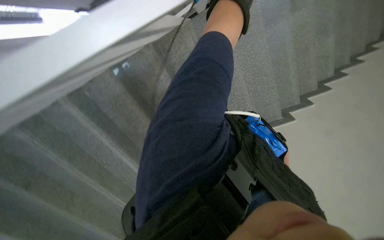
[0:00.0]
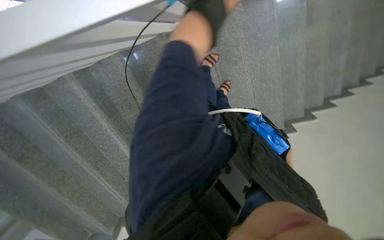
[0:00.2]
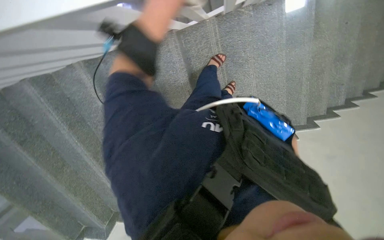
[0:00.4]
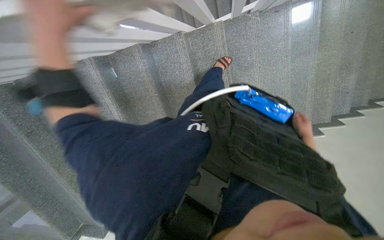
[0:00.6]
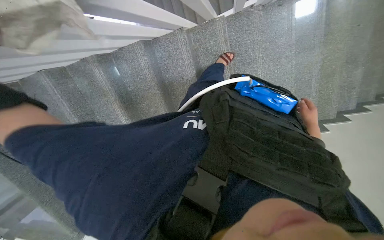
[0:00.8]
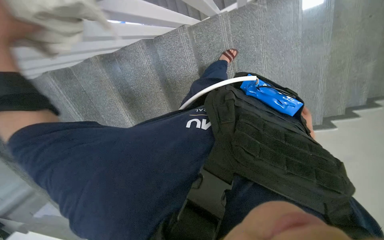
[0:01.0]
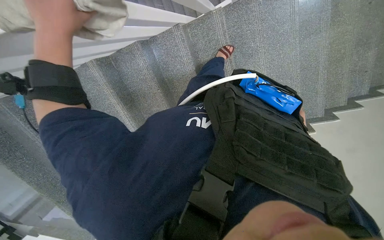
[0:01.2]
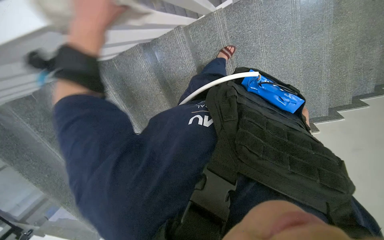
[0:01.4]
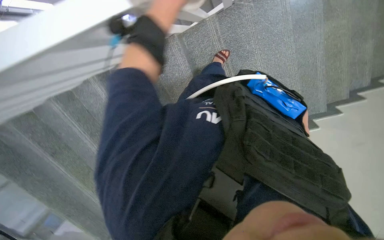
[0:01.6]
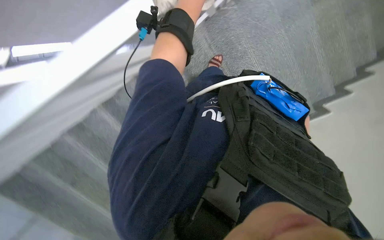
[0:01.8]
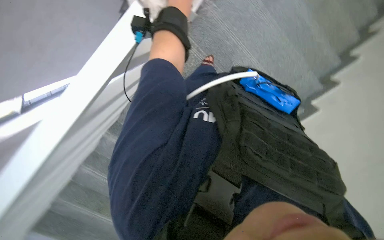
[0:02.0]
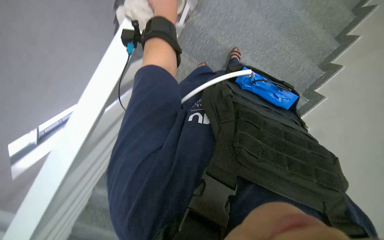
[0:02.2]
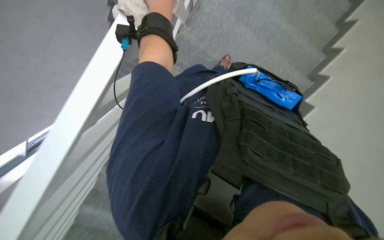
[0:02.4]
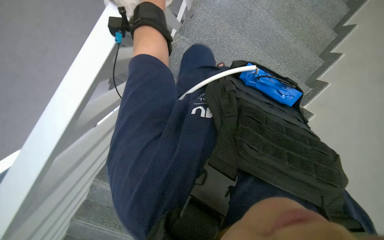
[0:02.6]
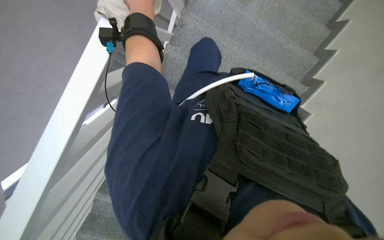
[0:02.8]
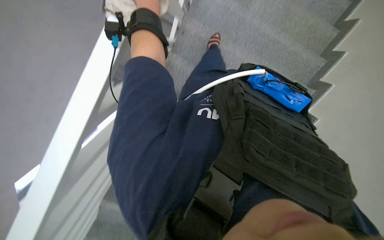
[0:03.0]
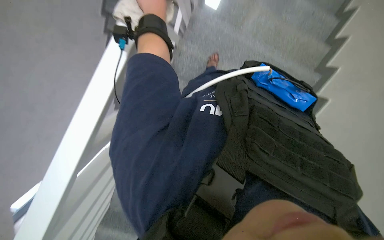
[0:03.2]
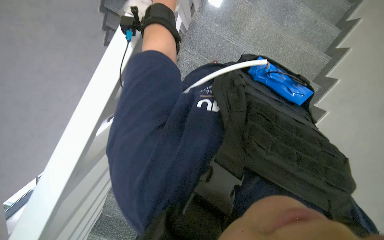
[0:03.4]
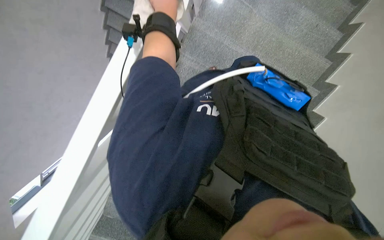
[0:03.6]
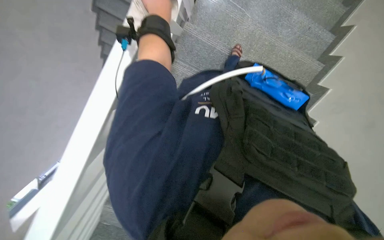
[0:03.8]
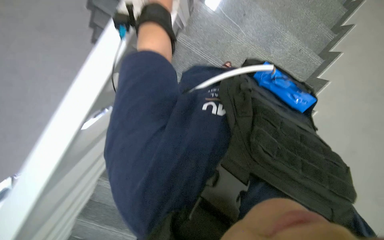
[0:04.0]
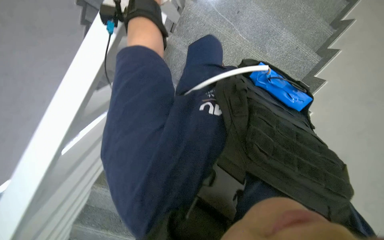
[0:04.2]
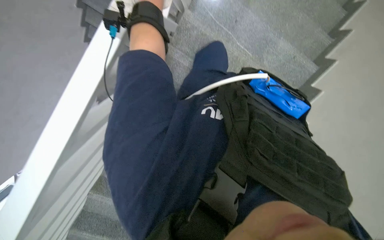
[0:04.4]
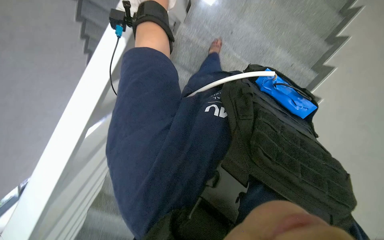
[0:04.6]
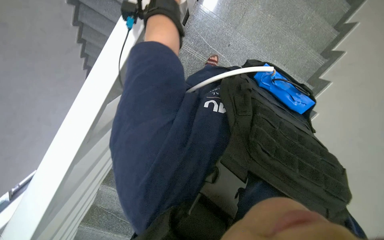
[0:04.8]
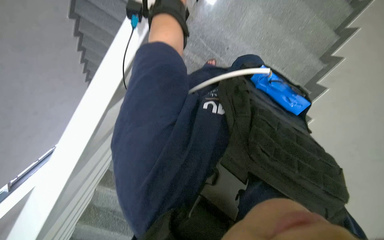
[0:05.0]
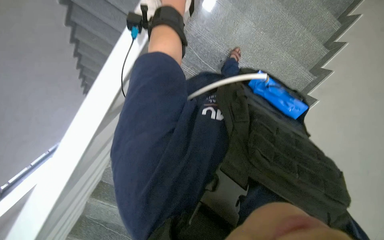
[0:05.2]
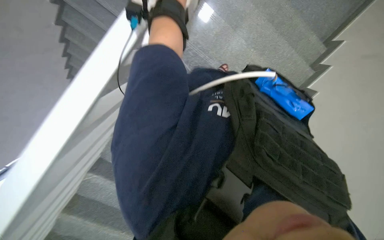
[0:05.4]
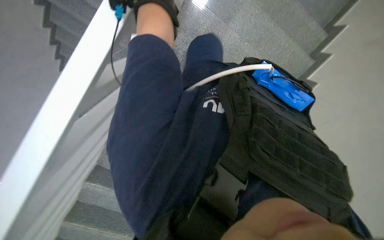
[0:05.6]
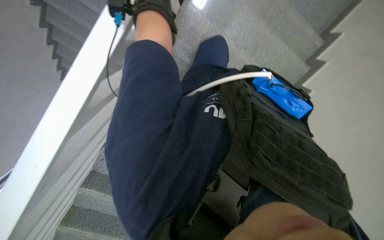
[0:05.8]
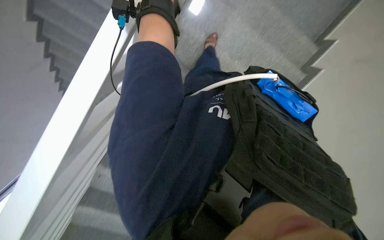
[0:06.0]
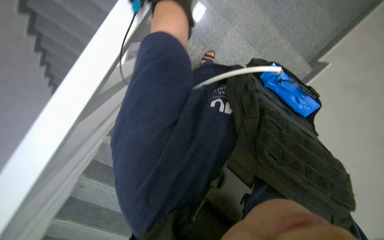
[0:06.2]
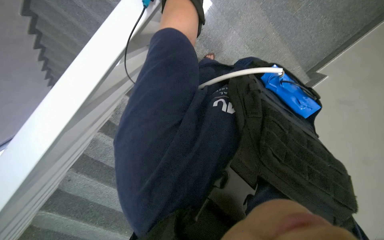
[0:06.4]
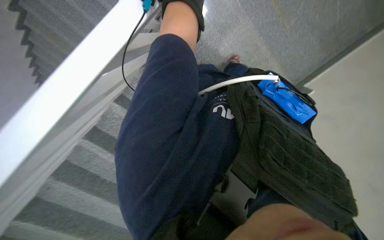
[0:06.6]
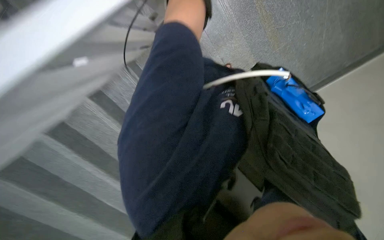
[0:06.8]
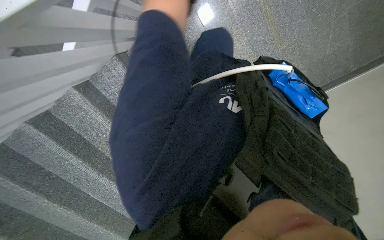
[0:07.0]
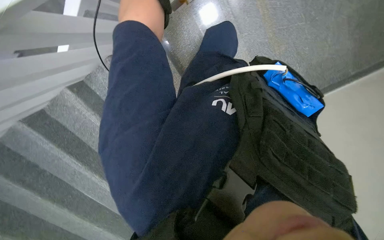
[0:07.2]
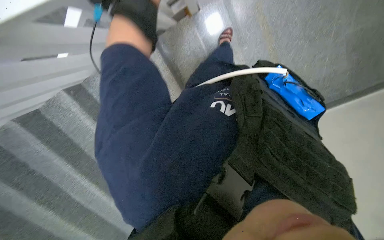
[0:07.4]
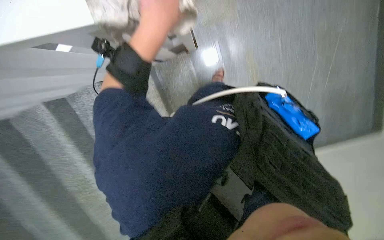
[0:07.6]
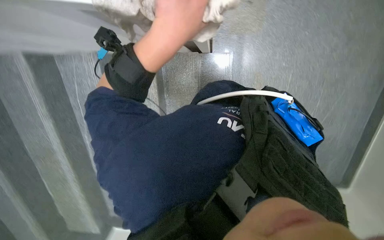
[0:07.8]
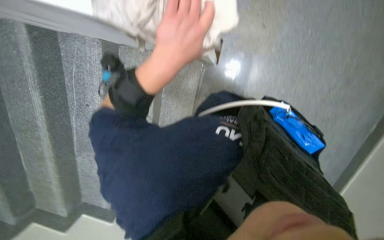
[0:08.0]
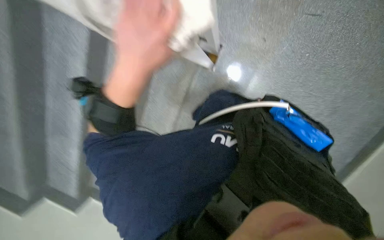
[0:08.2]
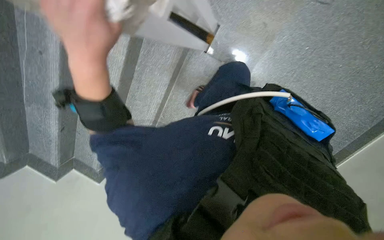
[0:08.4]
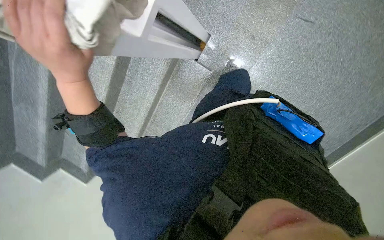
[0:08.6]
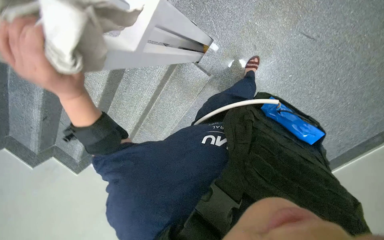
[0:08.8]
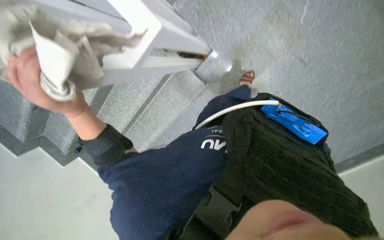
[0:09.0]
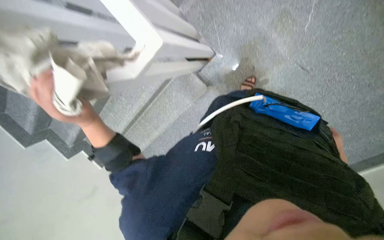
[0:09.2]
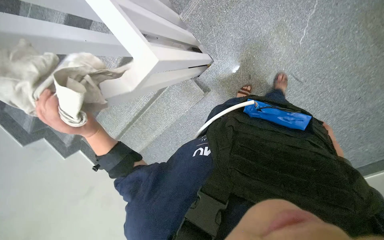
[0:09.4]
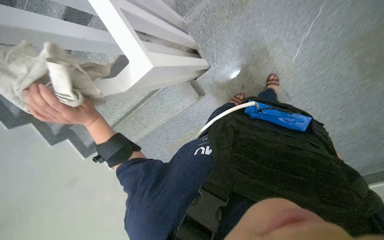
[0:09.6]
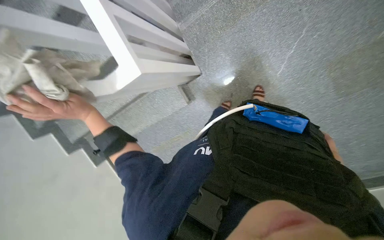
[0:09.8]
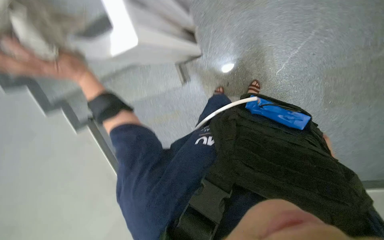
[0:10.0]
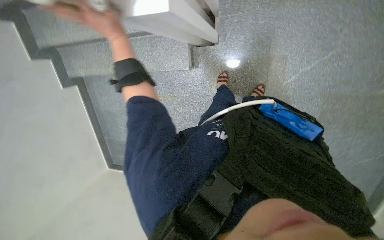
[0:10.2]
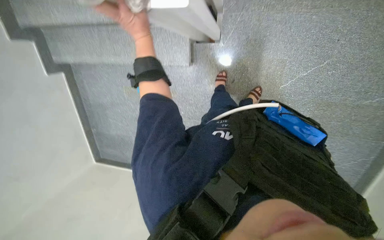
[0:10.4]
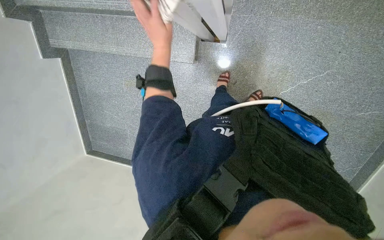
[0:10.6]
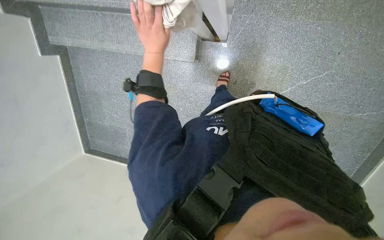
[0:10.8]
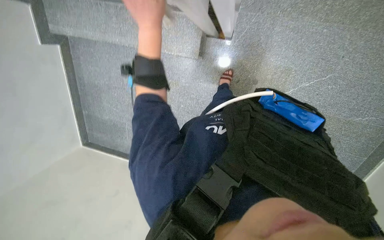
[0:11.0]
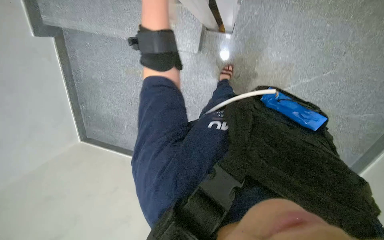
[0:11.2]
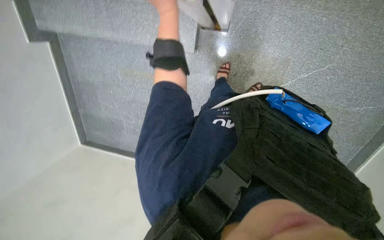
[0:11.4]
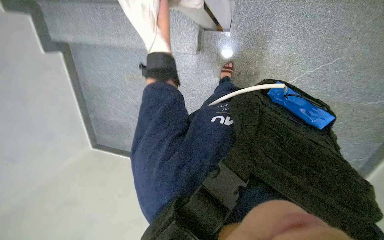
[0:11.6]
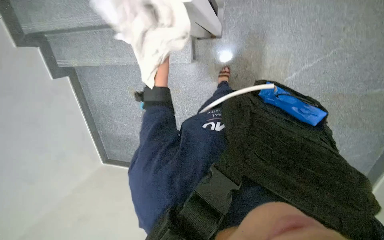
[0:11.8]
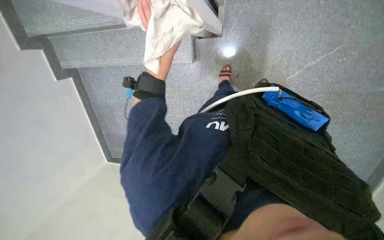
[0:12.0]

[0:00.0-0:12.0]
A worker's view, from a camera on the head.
Job: wiping surfaces.
The whole recording: Wiping staircase handrail. The worker wipes the staircase handrail with a cloth while ascending.
0:01.6 to 0:03.0: The view tips upward by roughly 15 degrees. Everything in view rotates approximately 35 degrees counterclockwise.
0:03.0 to 0:04.4: The view tilts about 15 degrees upward.
0:04.4 to 0:06.0: The view tilts some 15 degrees upward.
0:07.6 to 0:09.0: The view tilts approximately 15 degrees upward.
0:09.0 to 0:10.4: The view pans to the right by approximately 15 degrees. The camera pitches downward, by approximately 15 degrees. The scene turns about 45 degrees clockwise in the picture.

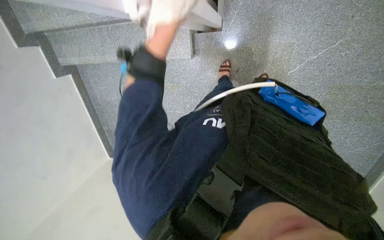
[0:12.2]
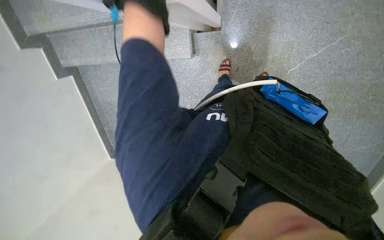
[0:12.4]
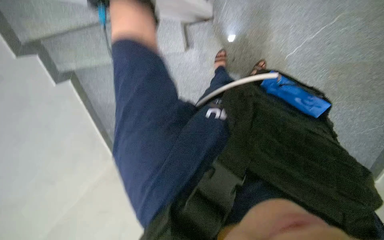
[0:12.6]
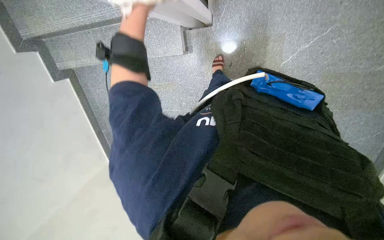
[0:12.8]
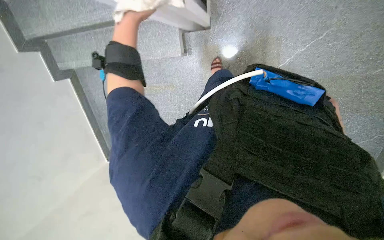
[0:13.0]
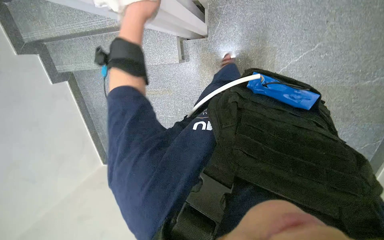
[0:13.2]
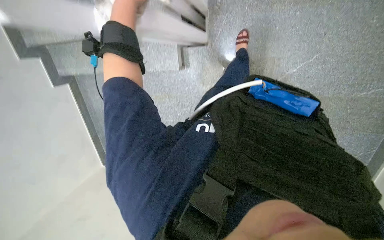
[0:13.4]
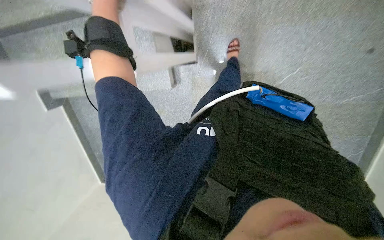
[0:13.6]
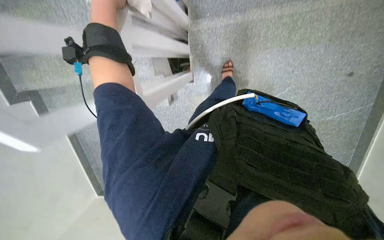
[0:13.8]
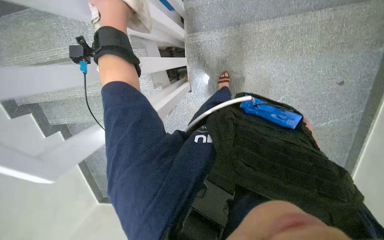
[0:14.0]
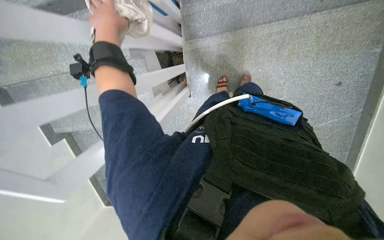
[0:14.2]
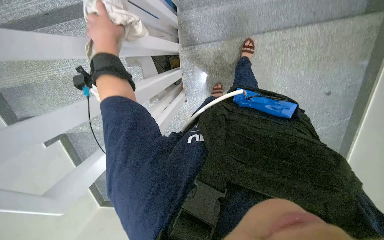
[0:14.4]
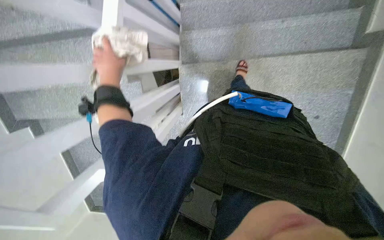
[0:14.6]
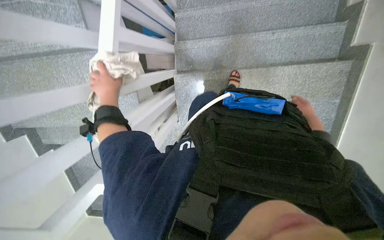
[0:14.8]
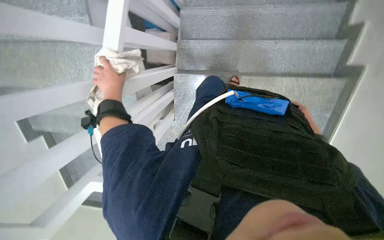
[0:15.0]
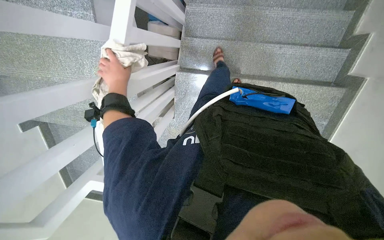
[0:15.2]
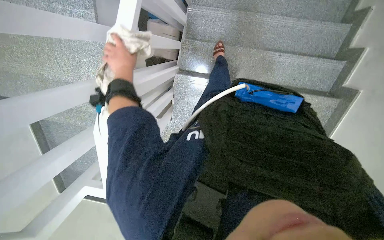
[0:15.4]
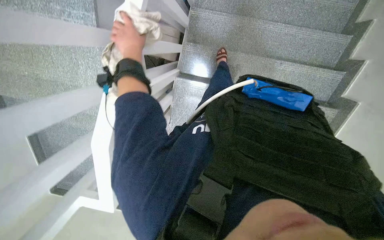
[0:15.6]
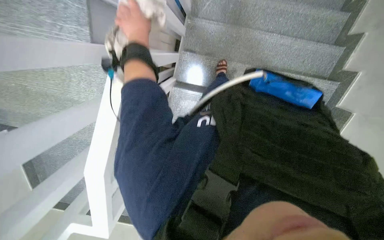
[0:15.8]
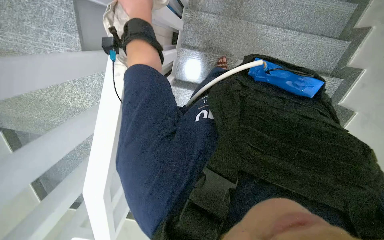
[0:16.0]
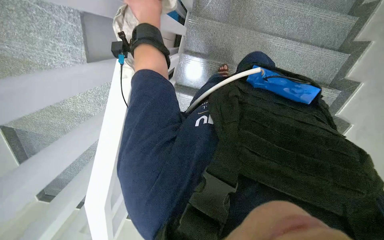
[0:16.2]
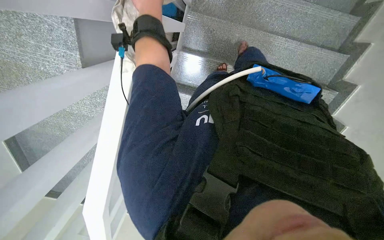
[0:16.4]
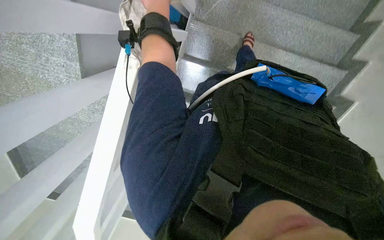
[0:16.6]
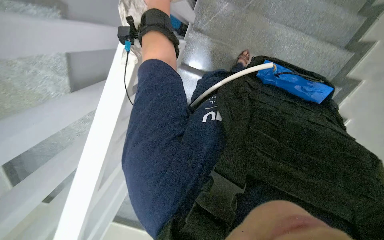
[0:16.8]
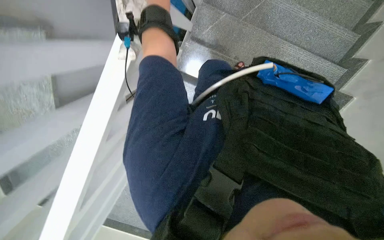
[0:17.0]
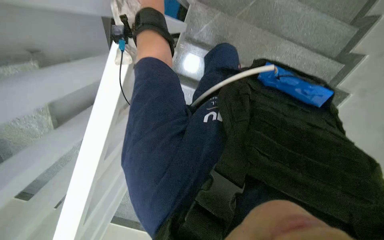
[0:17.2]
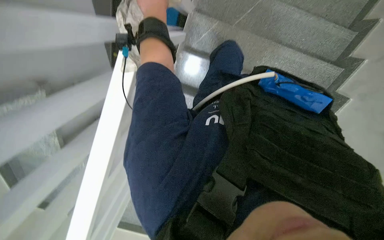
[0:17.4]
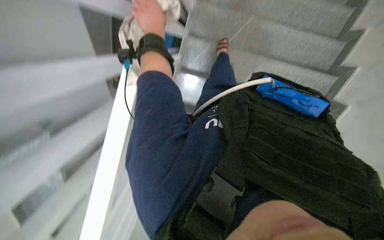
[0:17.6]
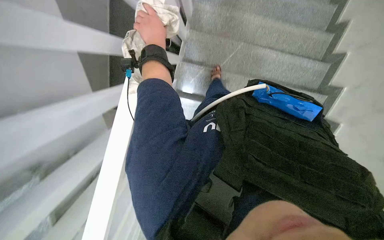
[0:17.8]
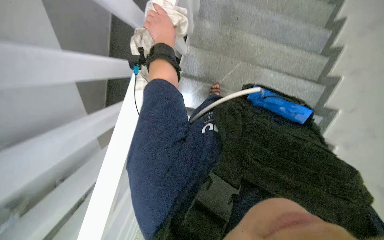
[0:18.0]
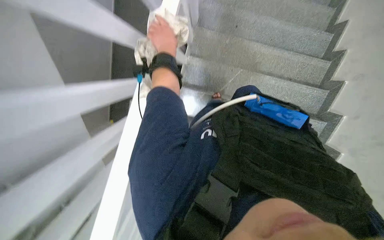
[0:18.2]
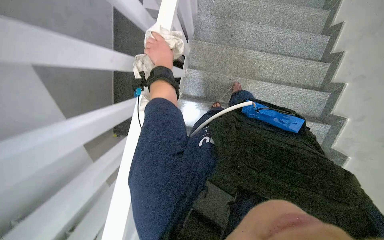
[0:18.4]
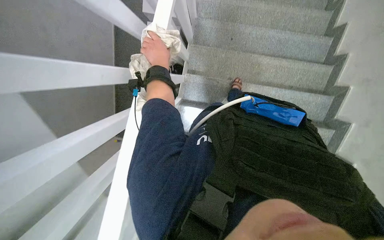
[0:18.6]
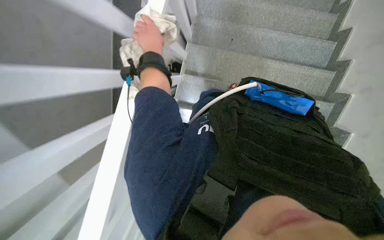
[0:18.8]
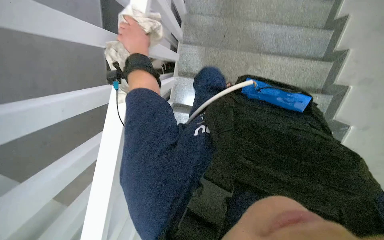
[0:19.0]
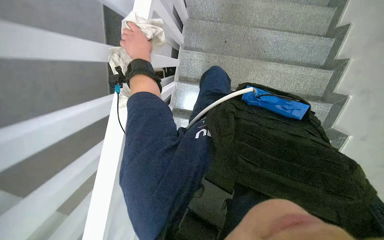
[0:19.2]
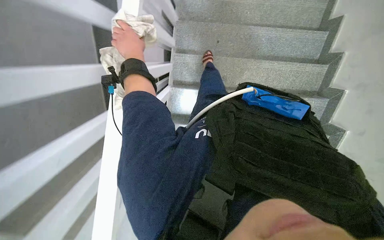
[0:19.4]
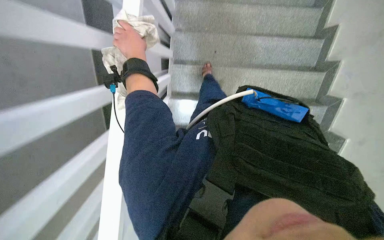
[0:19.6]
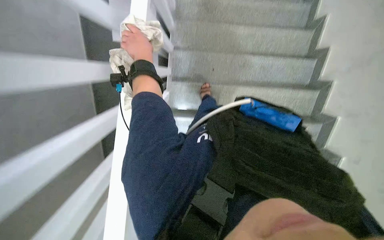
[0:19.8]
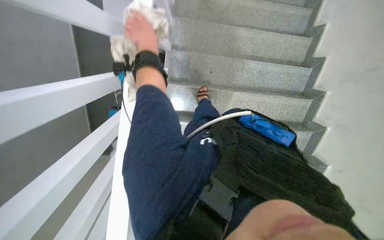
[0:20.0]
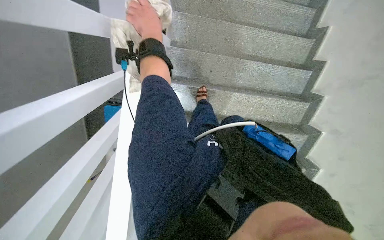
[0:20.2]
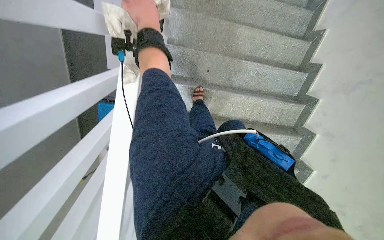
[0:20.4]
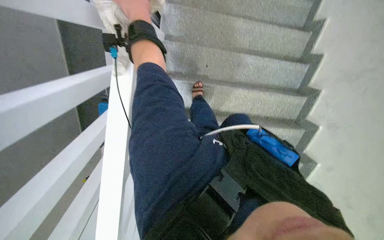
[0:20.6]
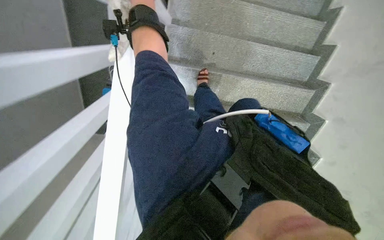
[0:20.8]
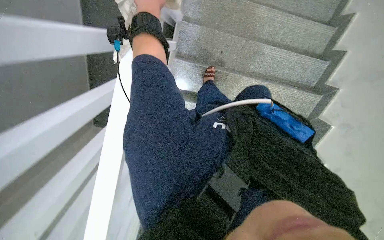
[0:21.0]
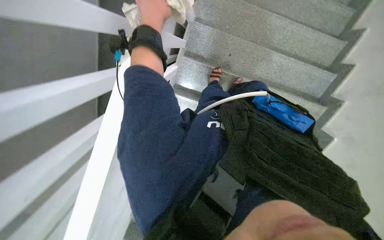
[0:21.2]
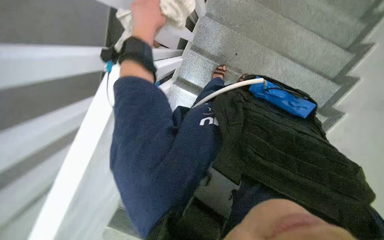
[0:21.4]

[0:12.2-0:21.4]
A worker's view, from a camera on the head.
Job: wiping surfaces.
The whole recording: Wiping staircase handrail. The worker wipes the staircase handrail with a cloth while ascending.
0:12.2 to 0:13.8: The wearer looks roughly 15 degrees further upward.
0:15.2 to 0:16.8: The camera pitches upward, by about 15 degrees.
0:16.8 to 0:18.4: The wearer looks some 25 degrees further upward.
